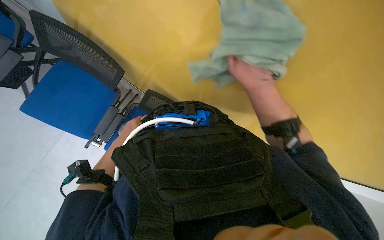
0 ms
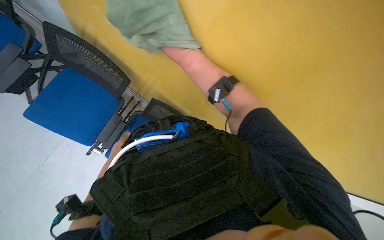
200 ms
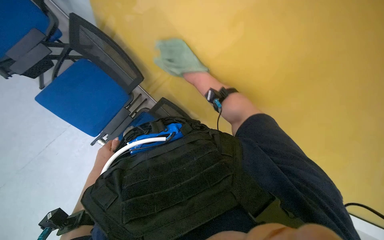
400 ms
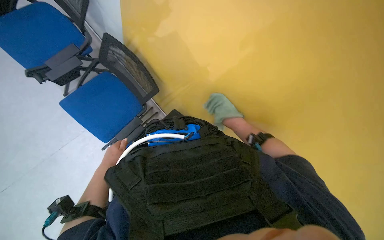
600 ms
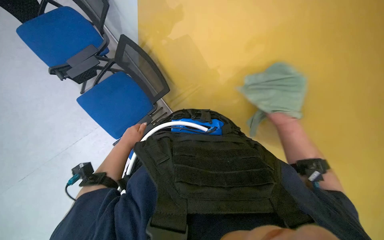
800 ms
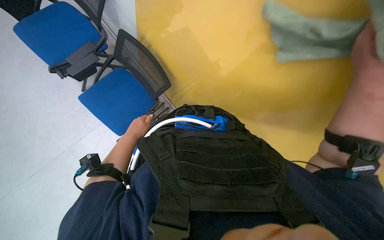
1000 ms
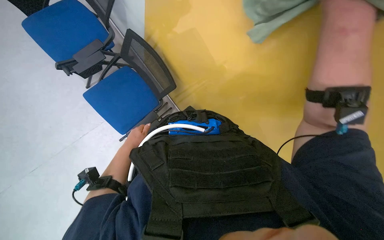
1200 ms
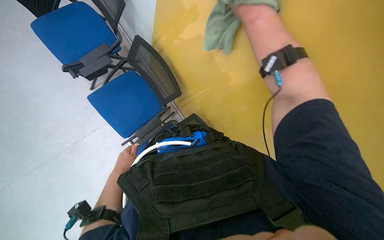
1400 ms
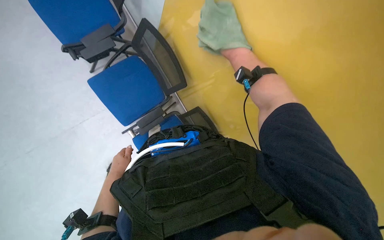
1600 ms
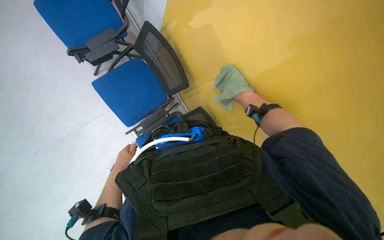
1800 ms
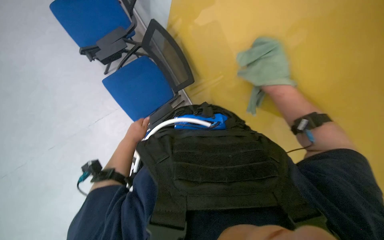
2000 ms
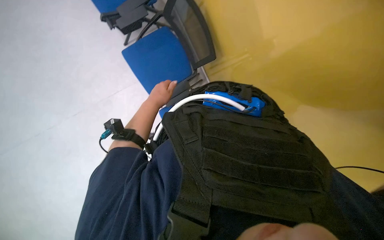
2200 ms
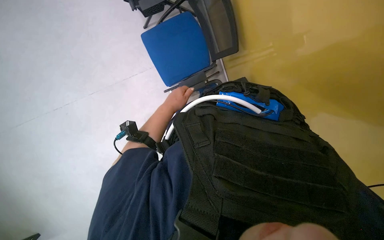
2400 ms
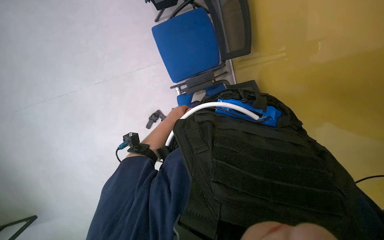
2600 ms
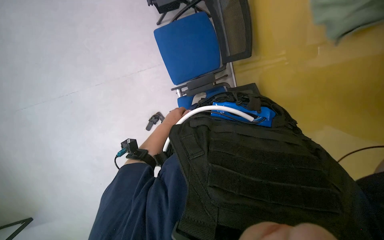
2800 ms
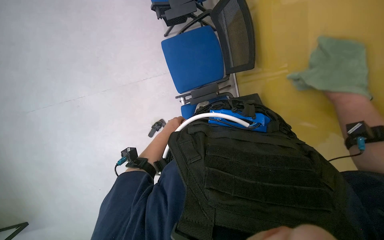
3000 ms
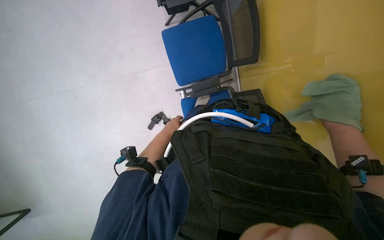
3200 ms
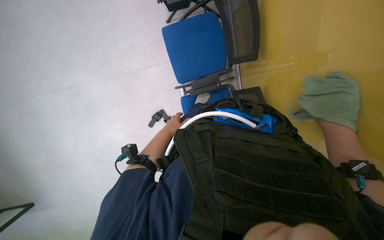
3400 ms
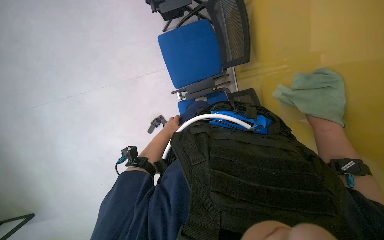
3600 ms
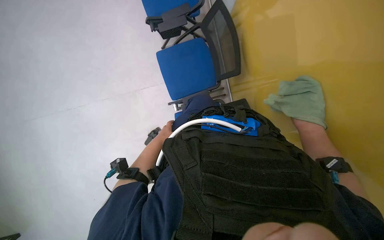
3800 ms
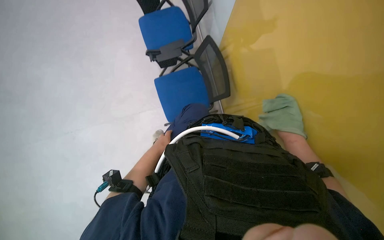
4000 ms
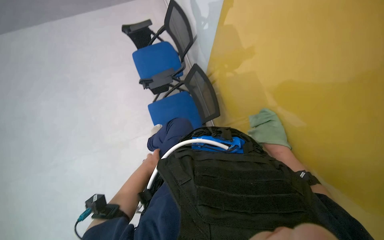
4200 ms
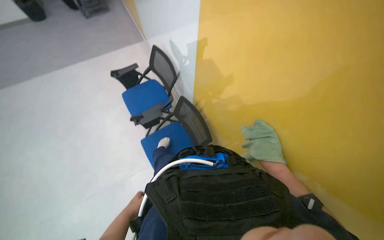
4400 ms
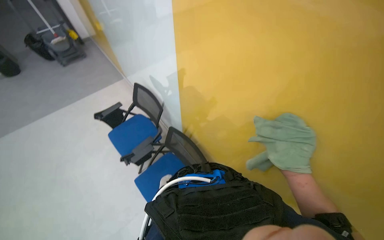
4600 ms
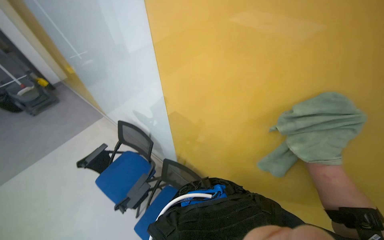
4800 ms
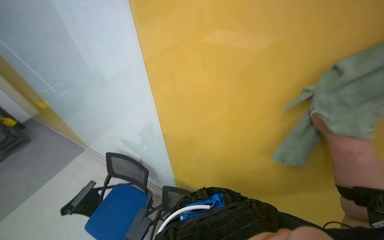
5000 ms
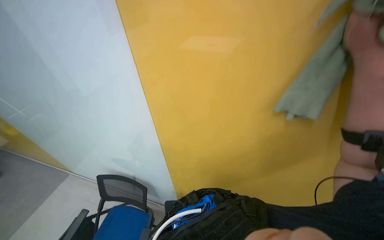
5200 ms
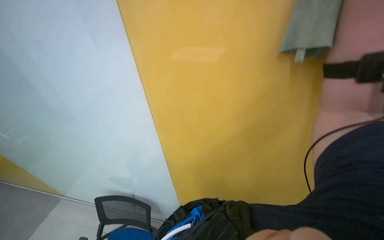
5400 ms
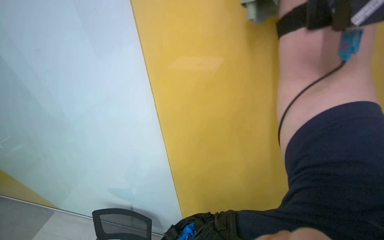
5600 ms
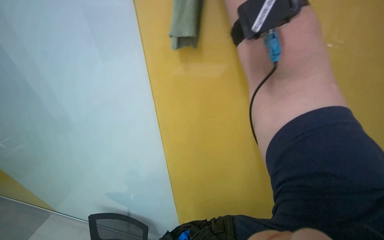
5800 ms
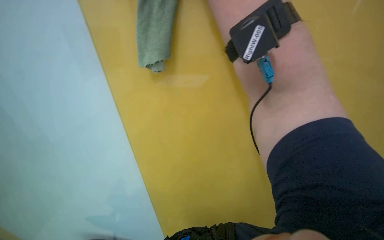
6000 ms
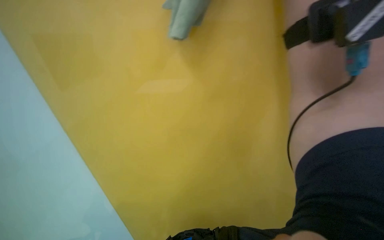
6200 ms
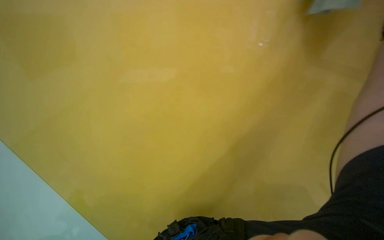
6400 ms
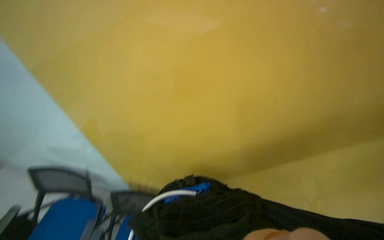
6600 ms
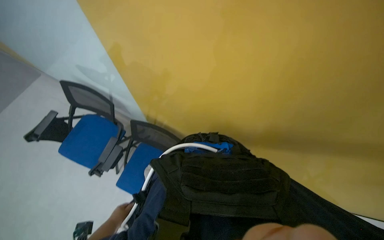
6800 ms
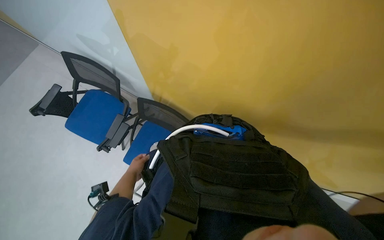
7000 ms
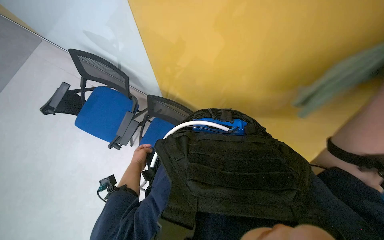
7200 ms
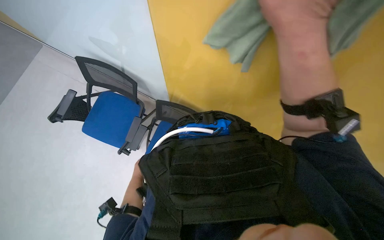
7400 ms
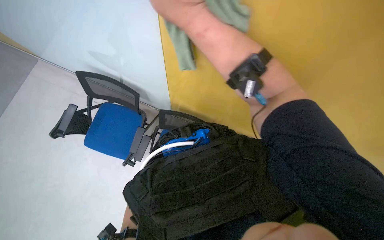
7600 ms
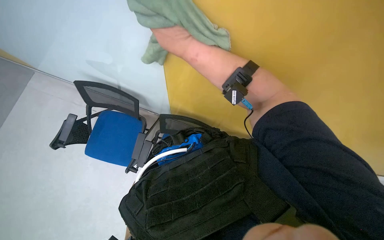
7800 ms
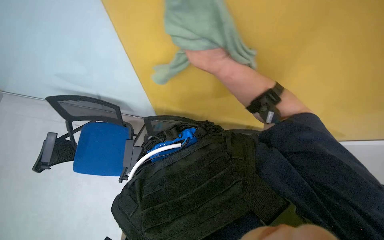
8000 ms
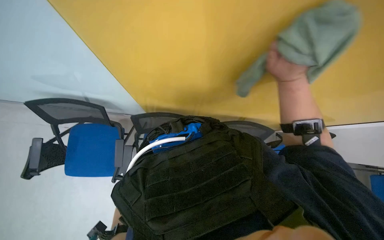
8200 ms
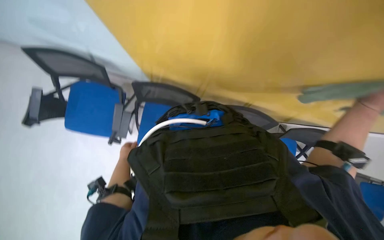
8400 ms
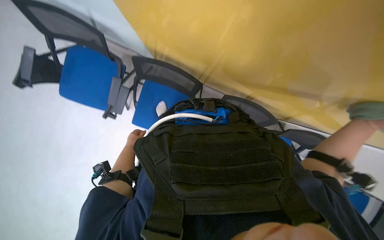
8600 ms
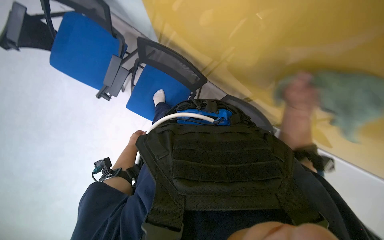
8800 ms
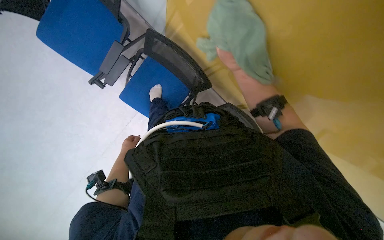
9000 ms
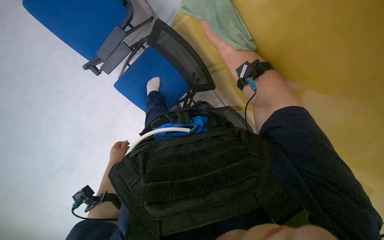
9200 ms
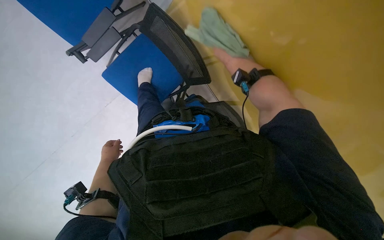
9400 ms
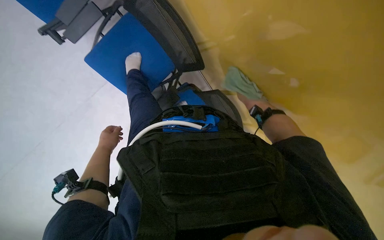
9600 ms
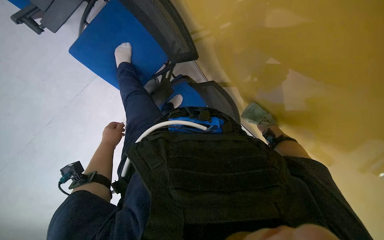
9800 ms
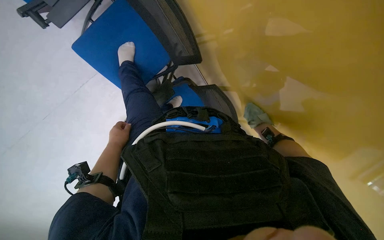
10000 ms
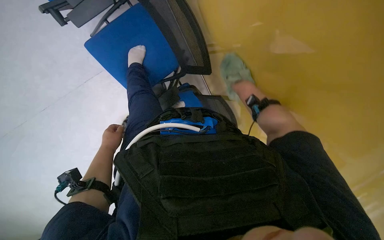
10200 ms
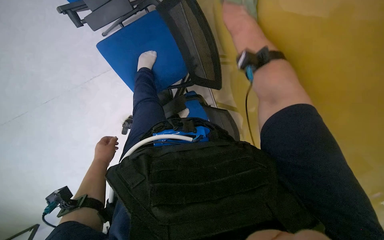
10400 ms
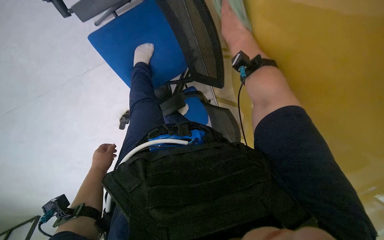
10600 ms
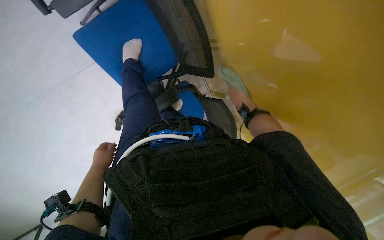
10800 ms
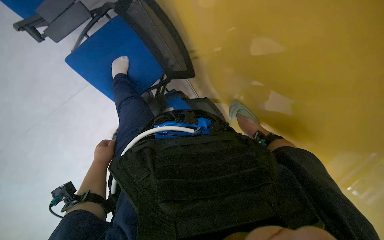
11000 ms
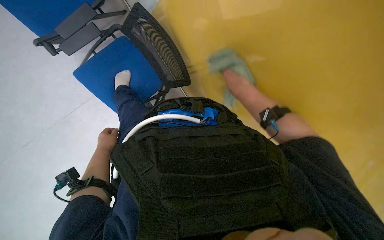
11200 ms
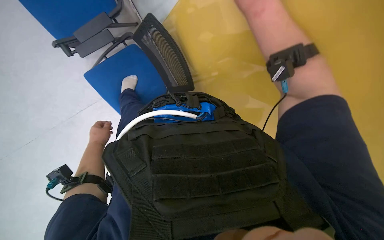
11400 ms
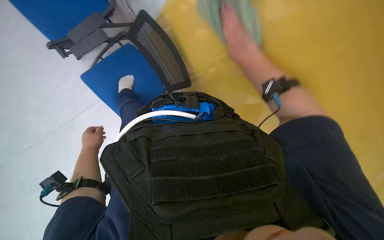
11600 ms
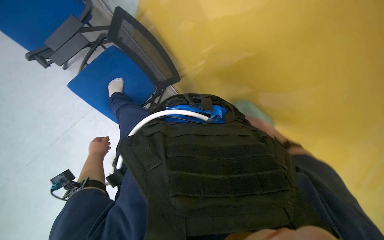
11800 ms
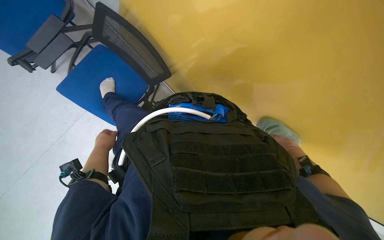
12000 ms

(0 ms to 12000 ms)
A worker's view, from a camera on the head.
Job: wiping surfaces.
The whole recording: Wiping walls with cloth. The worker wipes the walls with a green cloth.
0 ms - 1600 ms: The left hand moves nearer to the camera and down the picture, about 15 cm.
1600 ms - 3000 ms: The wearer's head swings approximately 25 degrees to the left.
3000 ms - 4400 ms: The view tips upward by roughly 35 degrees.
4400 ms - 6000 ms: The head rotates some 50 degrees to the right. The view tilts about 40 degrees upward.
6000 ms - 7600 ms: The view tips downward by approximately 35 degrees.
7600 ms - 9000 ms: The view swings approximately 20 degrees to the right. The camera pitches downward, by some 25 degrees.
10400 ms - 12000 ms: The wearer's head swings roughly 25 degrees to the right.

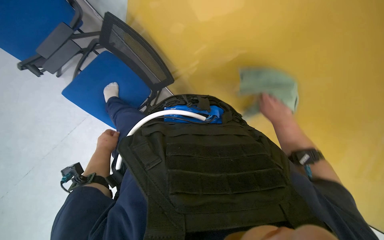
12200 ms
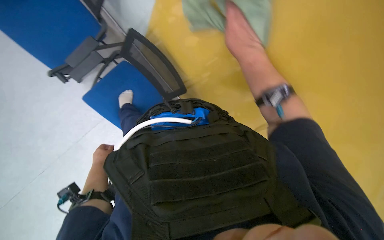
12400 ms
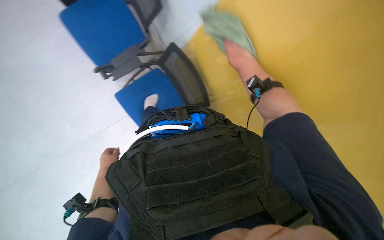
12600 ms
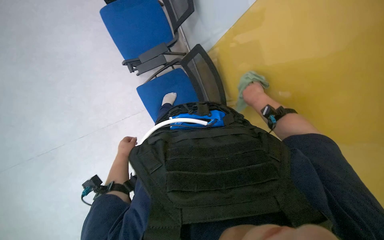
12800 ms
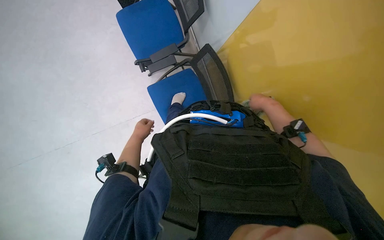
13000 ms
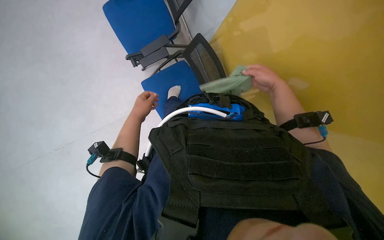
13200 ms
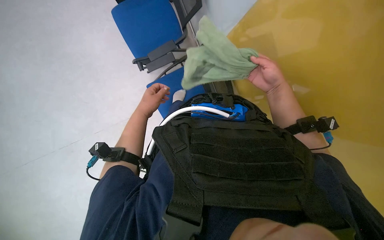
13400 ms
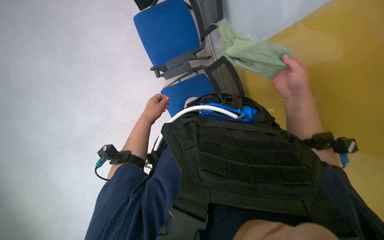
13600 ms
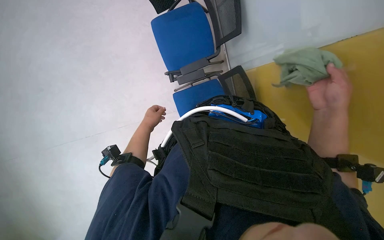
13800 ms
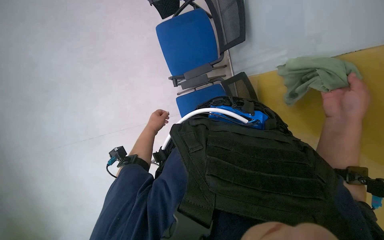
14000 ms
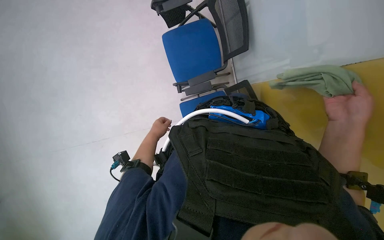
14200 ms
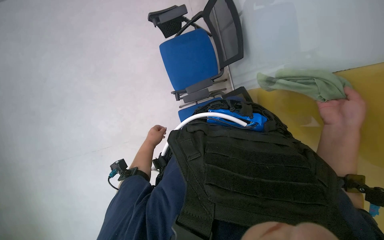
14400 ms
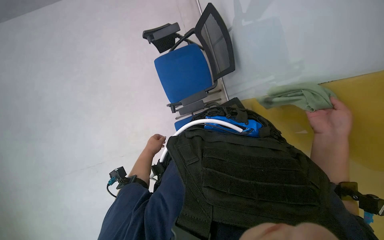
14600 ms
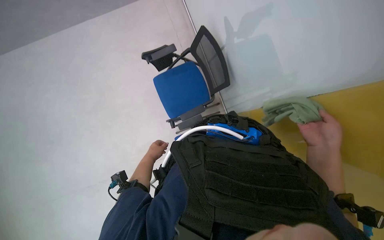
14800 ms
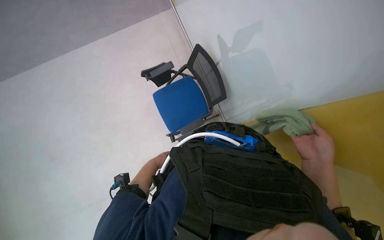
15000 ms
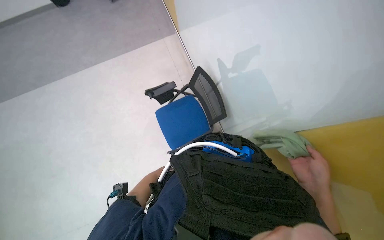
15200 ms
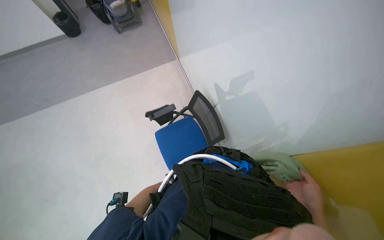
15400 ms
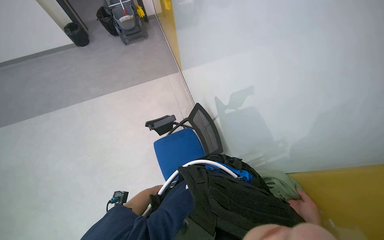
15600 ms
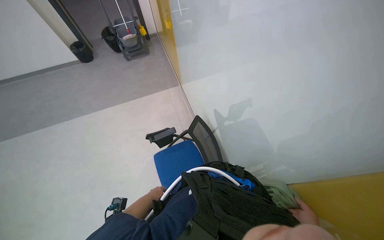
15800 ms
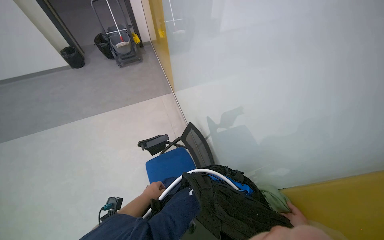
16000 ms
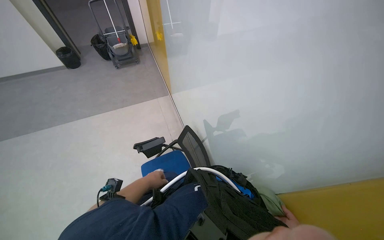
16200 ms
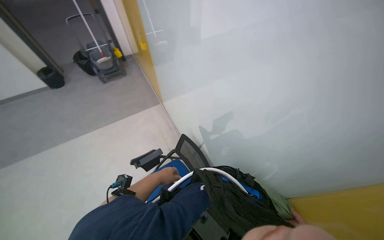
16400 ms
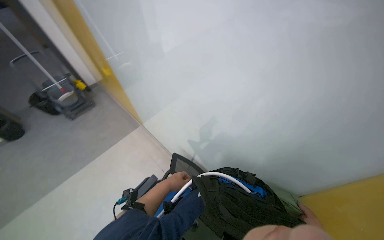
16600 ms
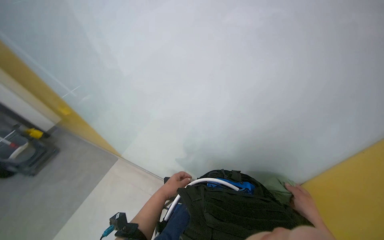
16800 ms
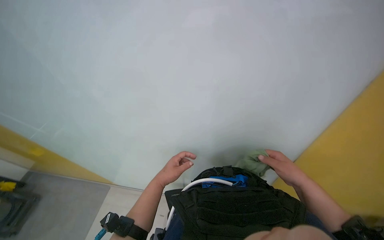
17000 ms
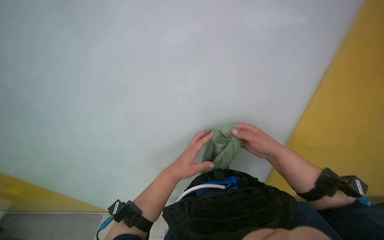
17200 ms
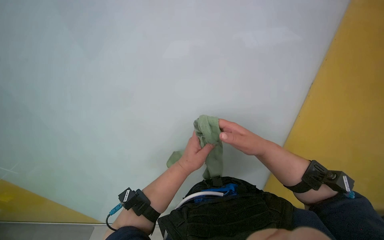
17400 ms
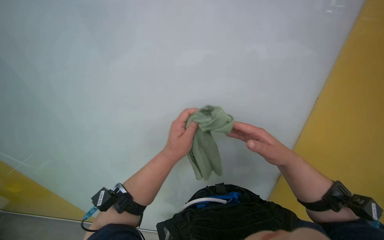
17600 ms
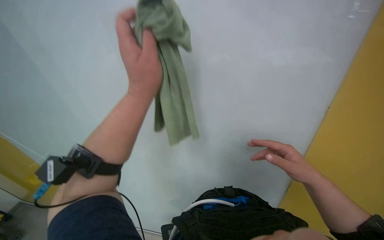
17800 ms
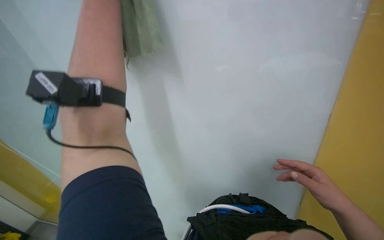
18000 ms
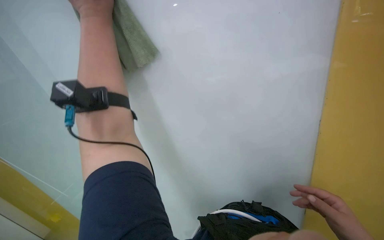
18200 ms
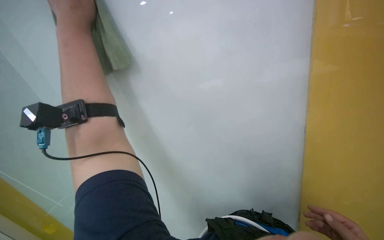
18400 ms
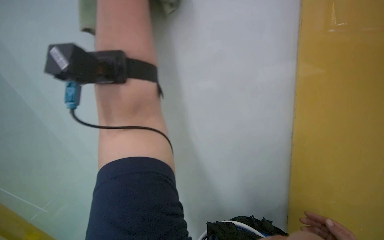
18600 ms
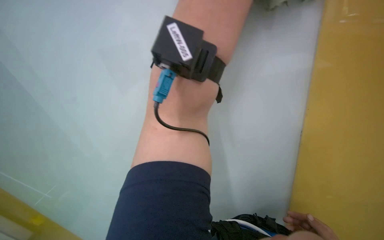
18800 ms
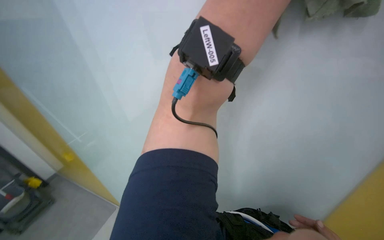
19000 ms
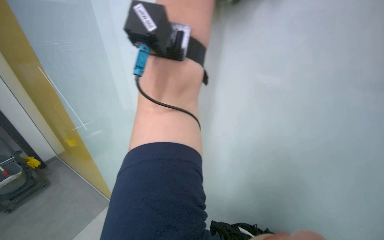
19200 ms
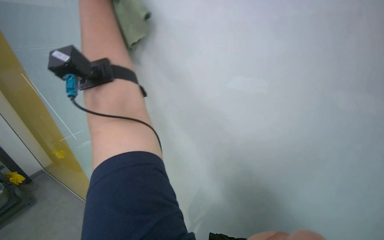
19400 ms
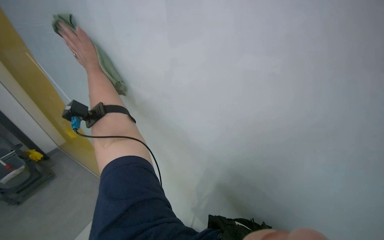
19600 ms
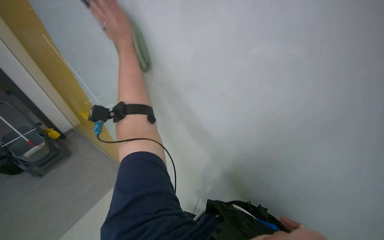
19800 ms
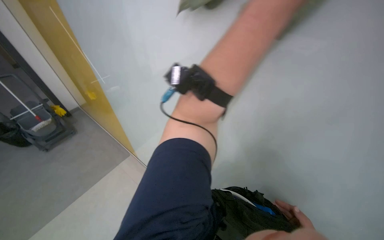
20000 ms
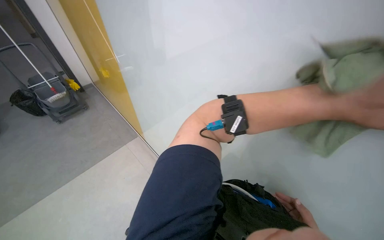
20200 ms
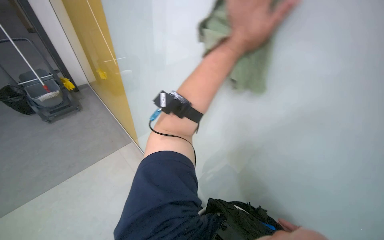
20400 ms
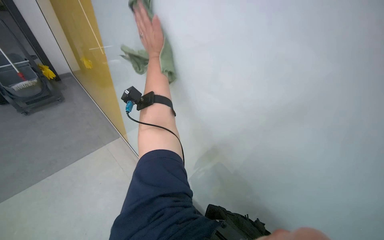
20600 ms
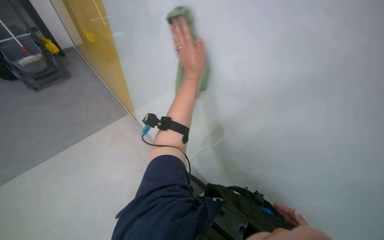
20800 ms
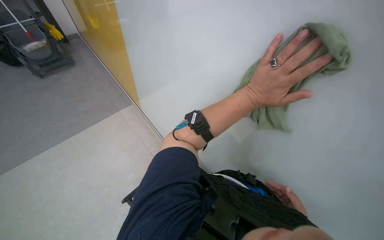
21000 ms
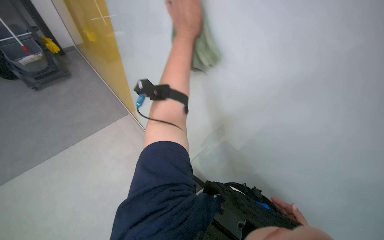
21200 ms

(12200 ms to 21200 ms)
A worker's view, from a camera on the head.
Job: wiping surfaces.
The whole recording: Wiping walls with cloth. The worker wipes the walls with a green cloth.
12200 ms - 13800 ms: The head turns to the left by some 45 degrees.
13800 ms - 15200 ms: The wearer looks about 30 degrees further upward.
15200 ms - 16600 ms: The head turns to the right by some 25 degrees. The view tilts about 30 degrees upward.
16600 ms - 18200 ms: The view tilts roughly 15 degrees upward.
18200 ms - 19800 ms: The camera sweeps to the left, by roughly 25 degrees. The camera pitches upward, by roughly 20 degrees.
19800 ms - 21200 ms: The view tips downward by approximately 20 degrees.
